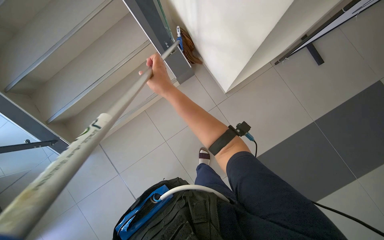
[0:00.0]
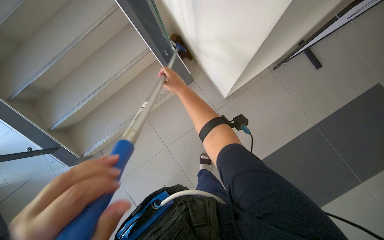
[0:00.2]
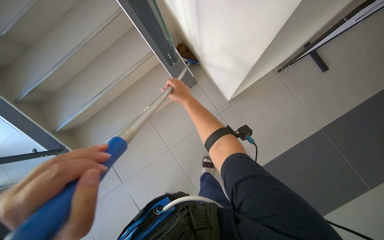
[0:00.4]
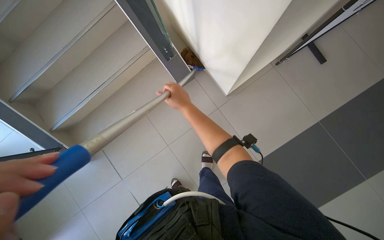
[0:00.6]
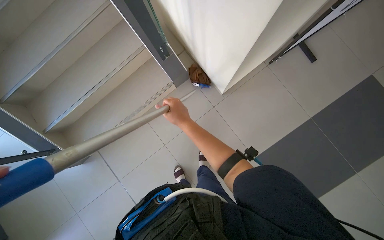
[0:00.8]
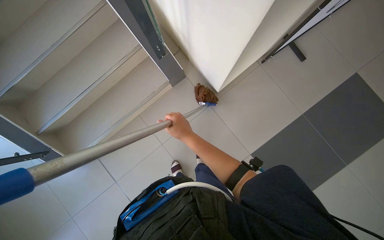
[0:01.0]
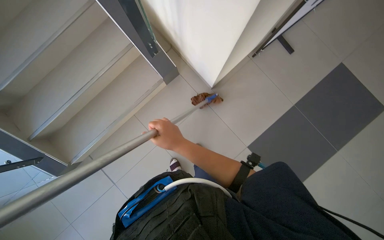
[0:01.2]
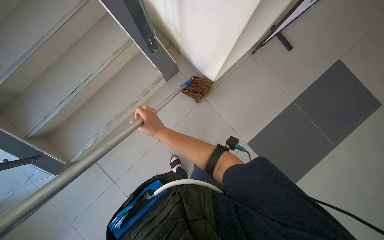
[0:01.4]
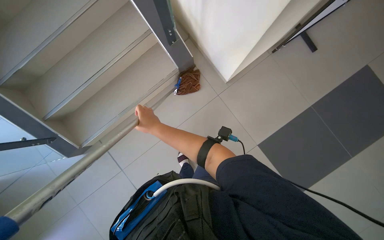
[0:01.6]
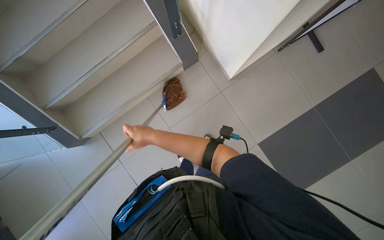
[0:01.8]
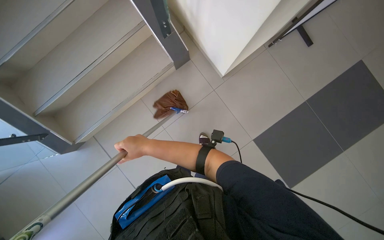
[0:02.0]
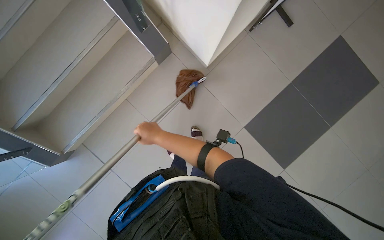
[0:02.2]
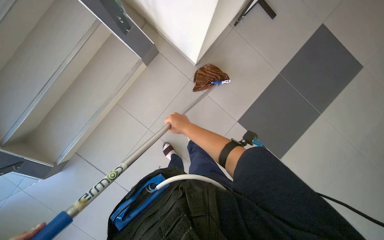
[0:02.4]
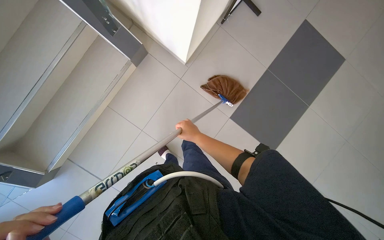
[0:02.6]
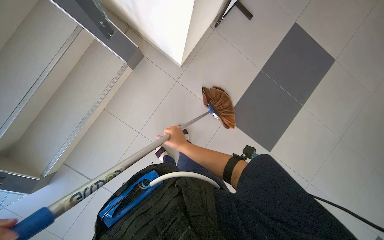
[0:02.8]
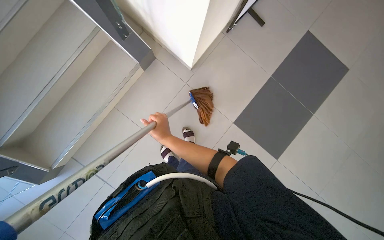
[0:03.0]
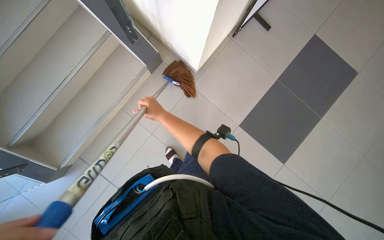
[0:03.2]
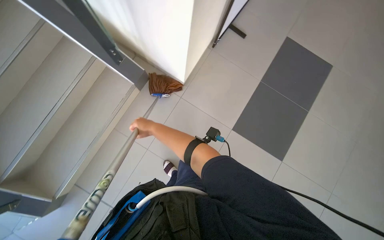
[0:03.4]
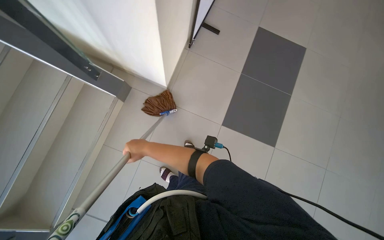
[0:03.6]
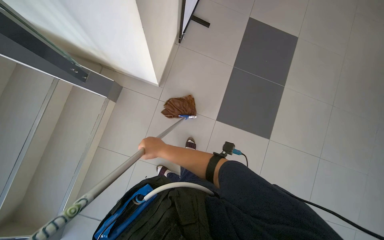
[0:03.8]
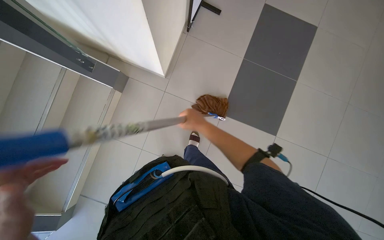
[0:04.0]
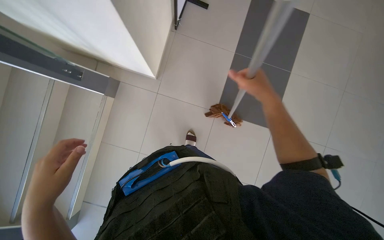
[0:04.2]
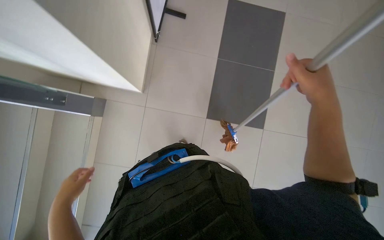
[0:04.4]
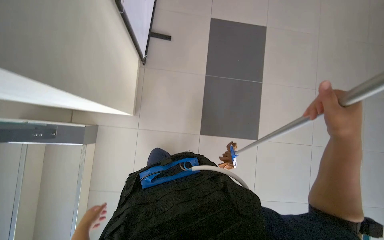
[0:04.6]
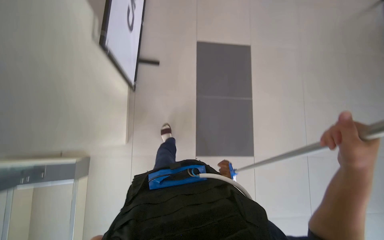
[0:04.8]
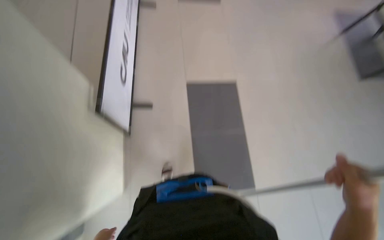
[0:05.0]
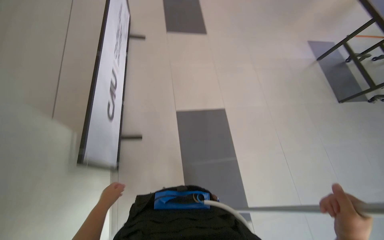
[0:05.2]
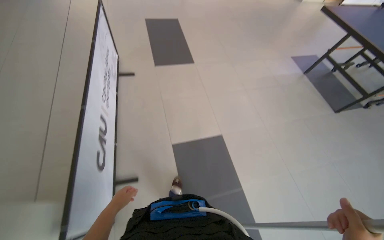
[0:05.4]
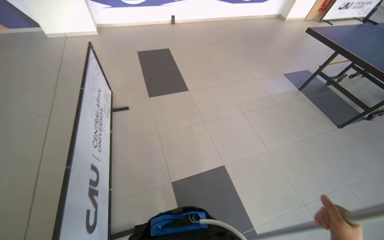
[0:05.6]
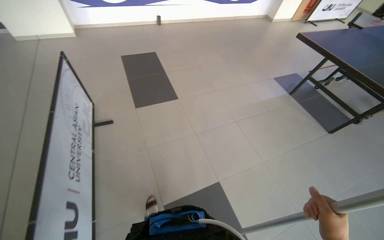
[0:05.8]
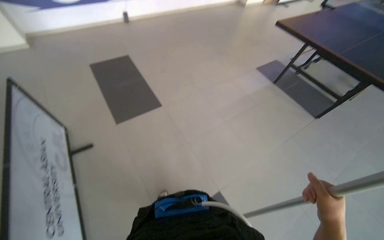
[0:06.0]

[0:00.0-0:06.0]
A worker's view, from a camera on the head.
Job: mopping floor.
The whole recording: Cleaning stairs. The worker cleans the stairs with a mop, moving downwards.
0:00.0 to 0:01.6: The right hand moves down the picture, about 15 cm.
0:01.6 to 0:03.0: The right hand goes to the right and returns, about 20 cm each way.
0:03.0 to 0:04.4: Everything in view rotates roughly 30 degrees counterclockwise. The right hand shifts about 60 cm to the right and up the picture.
0:04.4 to 0:06.0: The camera is carried approximately 1.5 m. The wearer's head swings about 45 degrees to the right. The view tips upward by some 30 degrees.

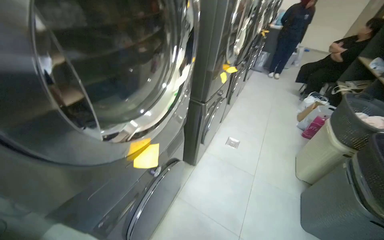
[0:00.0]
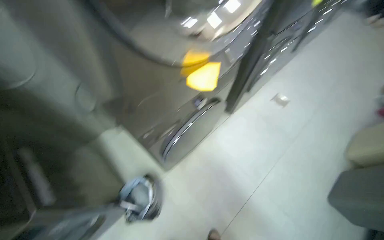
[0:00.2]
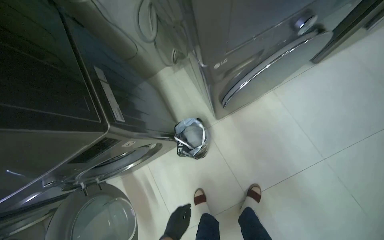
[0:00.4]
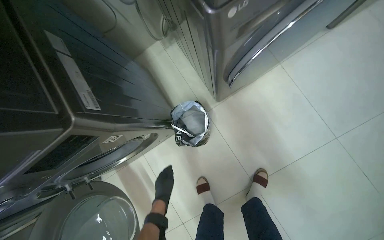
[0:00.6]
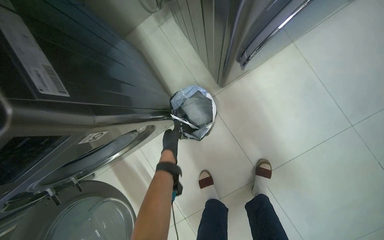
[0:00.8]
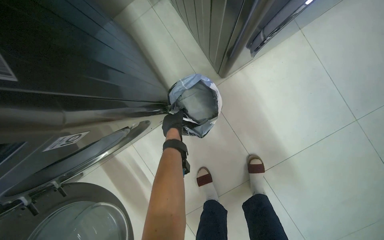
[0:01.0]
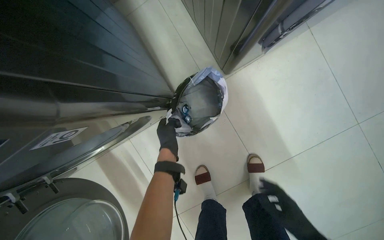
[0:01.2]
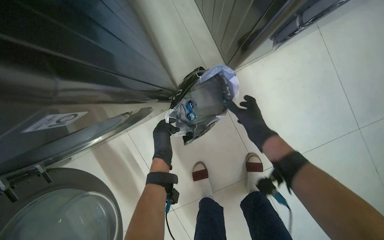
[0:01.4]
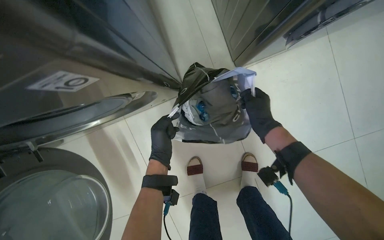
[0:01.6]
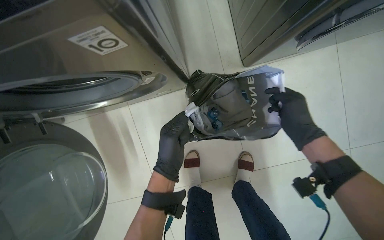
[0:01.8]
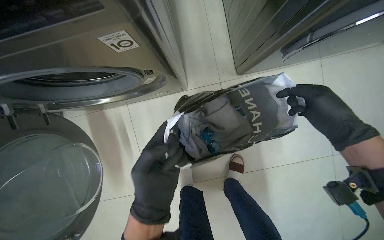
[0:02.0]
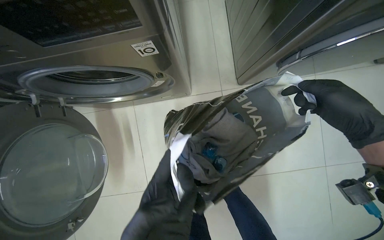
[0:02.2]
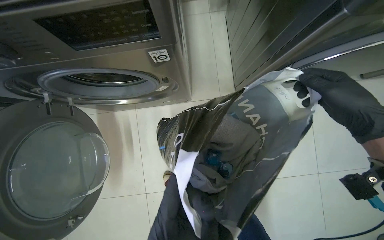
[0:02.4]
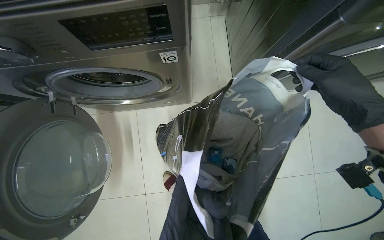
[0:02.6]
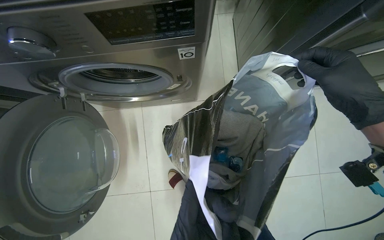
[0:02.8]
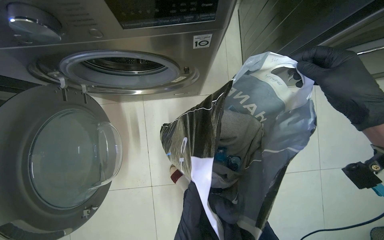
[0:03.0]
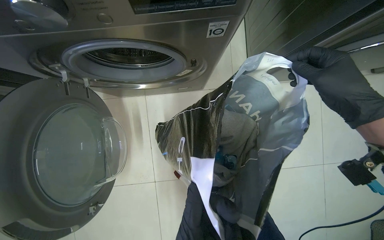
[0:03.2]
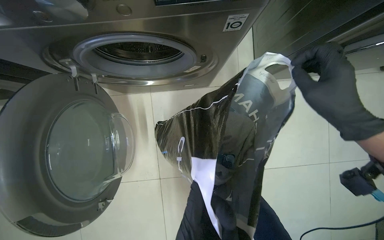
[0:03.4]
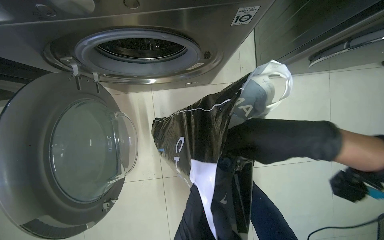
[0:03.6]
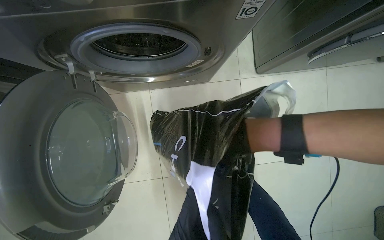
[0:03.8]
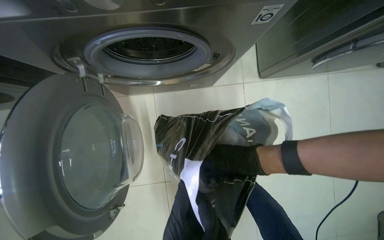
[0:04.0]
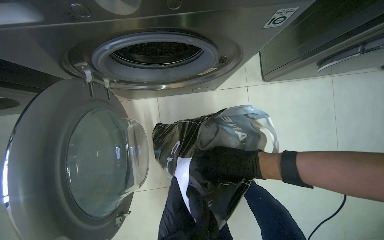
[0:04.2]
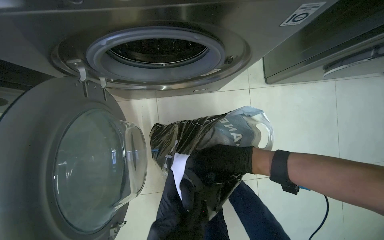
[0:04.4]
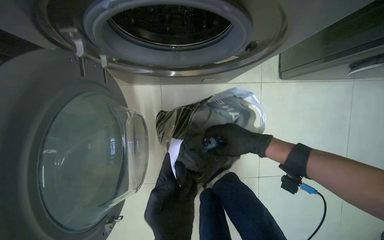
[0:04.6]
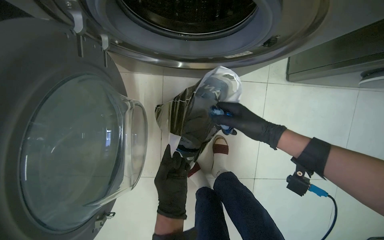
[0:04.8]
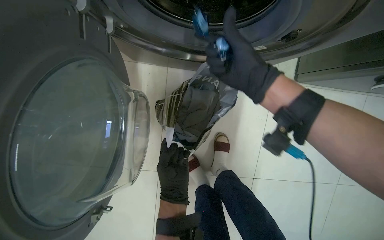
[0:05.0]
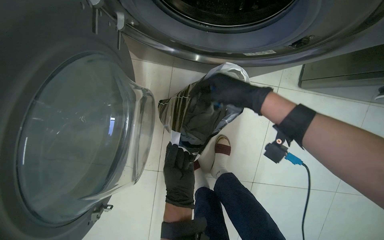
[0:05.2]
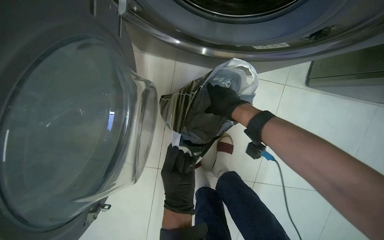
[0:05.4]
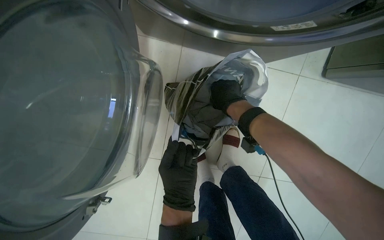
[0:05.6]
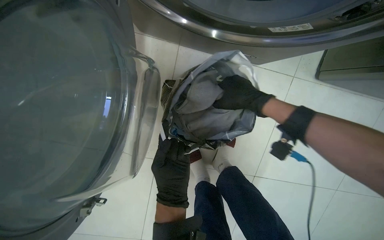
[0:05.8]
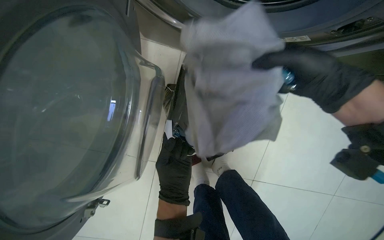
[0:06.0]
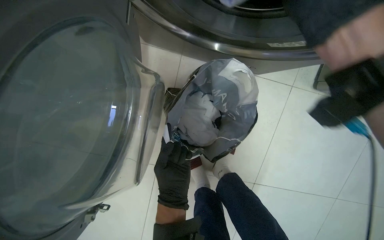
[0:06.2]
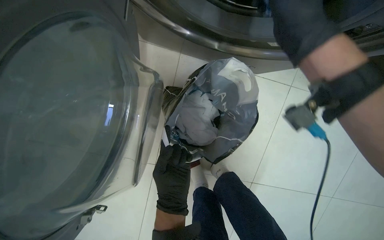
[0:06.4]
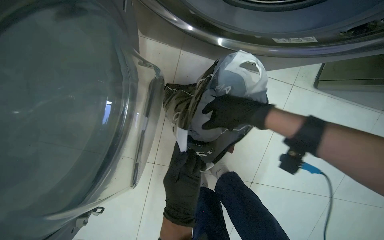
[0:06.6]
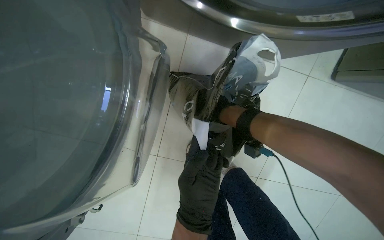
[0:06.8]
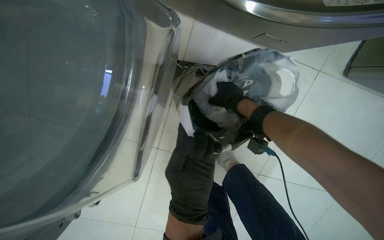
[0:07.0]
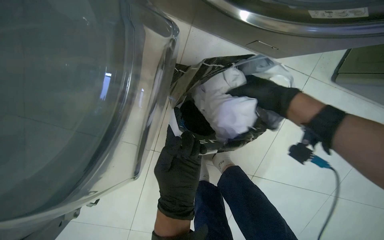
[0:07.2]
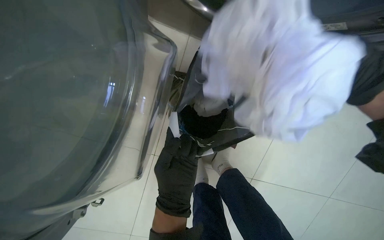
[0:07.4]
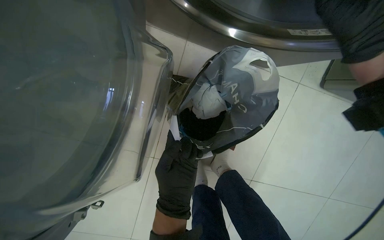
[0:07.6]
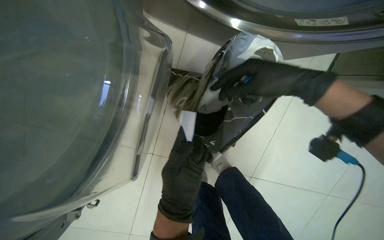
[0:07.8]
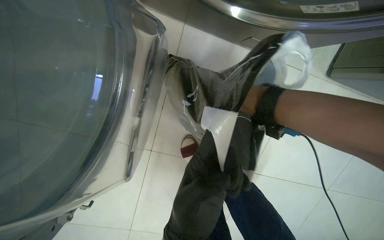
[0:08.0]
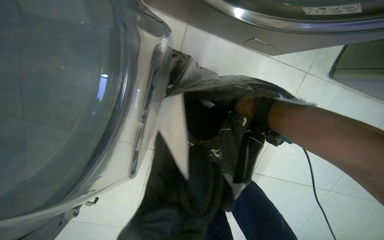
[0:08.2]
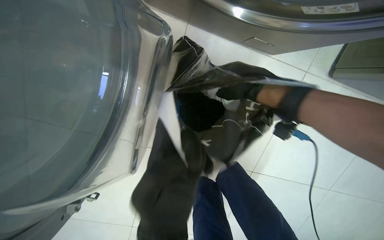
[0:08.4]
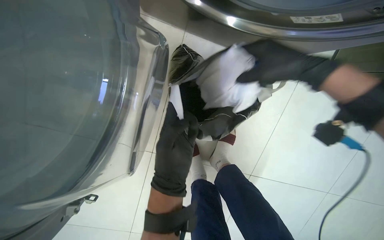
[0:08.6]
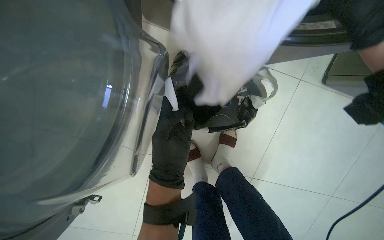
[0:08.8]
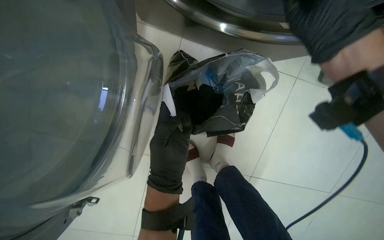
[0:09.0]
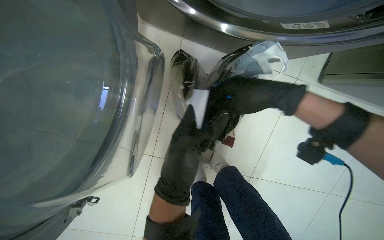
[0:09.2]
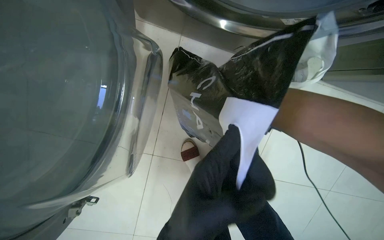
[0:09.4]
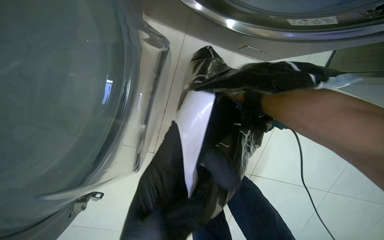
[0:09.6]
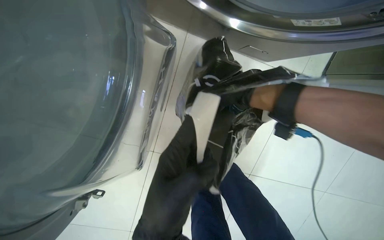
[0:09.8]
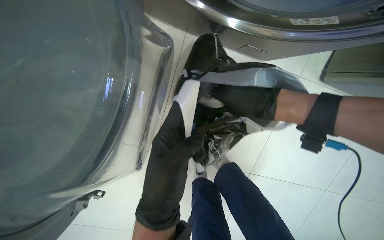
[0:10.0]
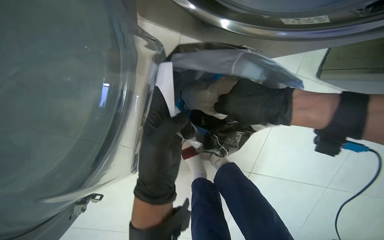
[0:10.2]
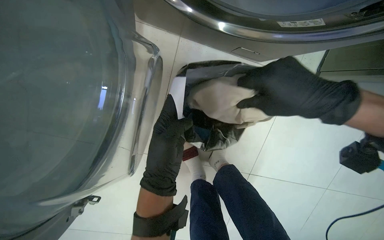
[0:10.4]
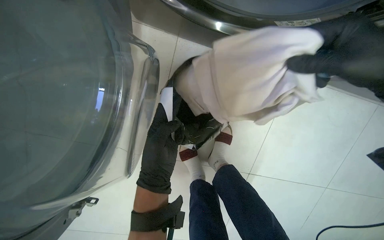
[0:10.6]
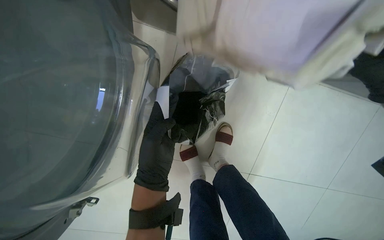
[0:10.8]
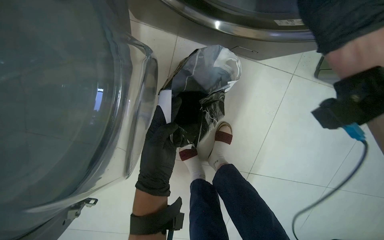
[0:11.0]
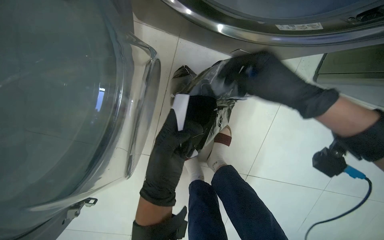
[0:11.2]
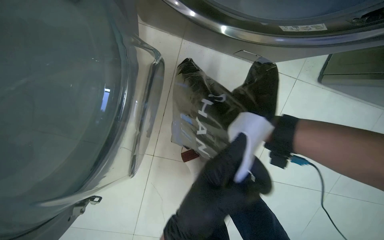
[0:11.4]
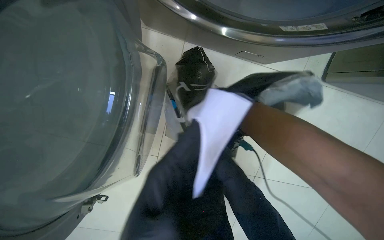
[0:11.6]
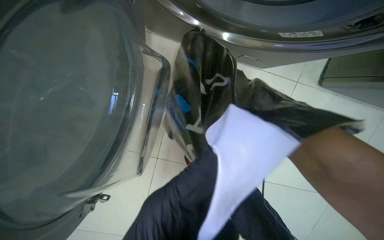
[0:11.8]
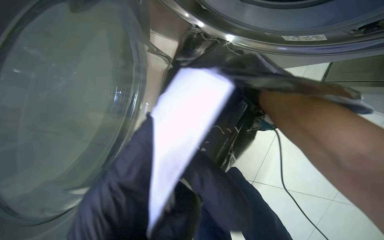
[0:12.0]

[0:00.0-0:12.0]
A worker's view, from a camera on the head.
Job: managing laundry.
The whole recording: Loading clothes into washing machine. The worker loads clothes from several bags into the washing machine.
0:00.0 to 0:01.6: The camera is carried some 70 cm. The head rotates some 35 degrees to the left. The view tilts about 55 degrees downward.
0:01.6 to 0:03.0: The right hand heads nearer to the camera, covering about 35 cm.
0:03.0 to 0:04.4: The right hand travels to the left, farther from the camera and down the picture by roughly 40 cm.
0:04.4 to 0:06.0: The right hand is displaced up the picture by roughly 20 cm.
0:09.0 to 0:10.4: The right hand moves roughly 25 cm farther from the camera and comes back.

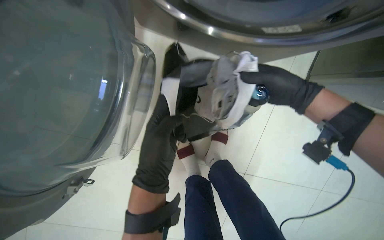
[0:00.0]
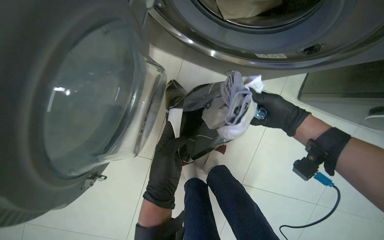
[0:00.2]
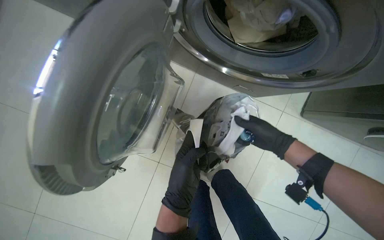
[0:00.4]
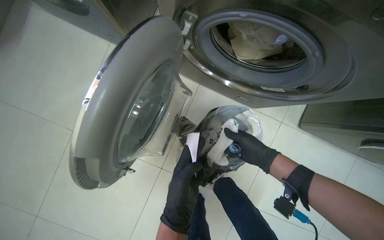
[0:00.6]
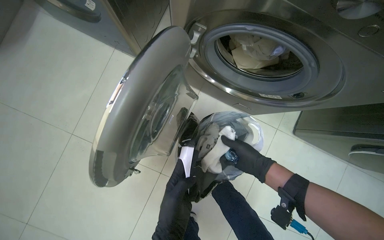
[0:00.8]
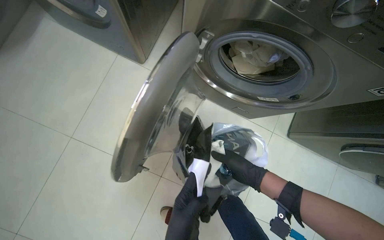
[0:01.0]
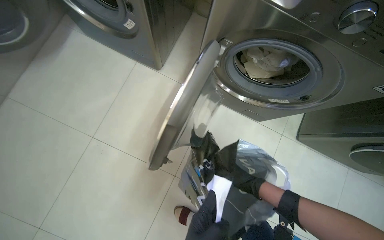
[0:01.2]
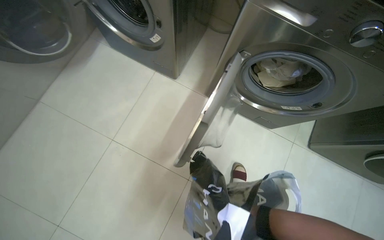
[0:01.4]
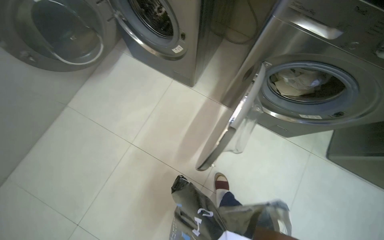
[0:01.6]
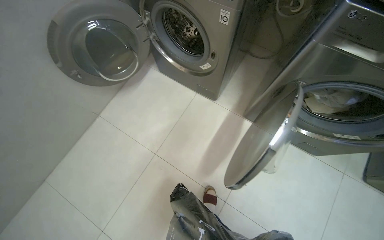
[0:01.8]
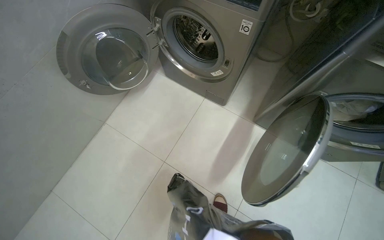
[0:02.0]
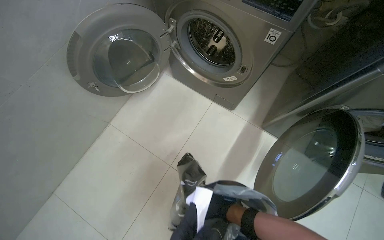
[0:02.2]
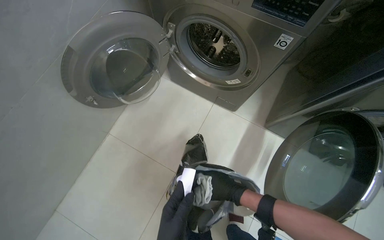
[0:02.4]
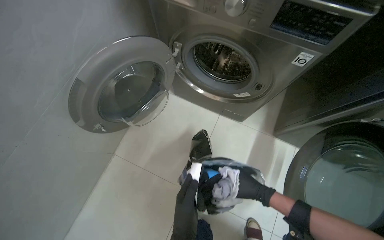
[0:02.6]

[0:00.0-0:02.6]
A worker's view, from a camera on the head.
Job: managing laundry.
The whole recording: Loading clothes into washing machine. The worker loads clothes from several bags into the washing machine.
0:00.0 to 0:01.2: The view tips upward by some 20 degrees. The right hand heads down the picture, covering some 20 cm.
0:01.2 to 0:02.6: The wearer moves some 50 cm.
